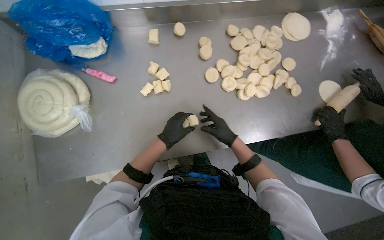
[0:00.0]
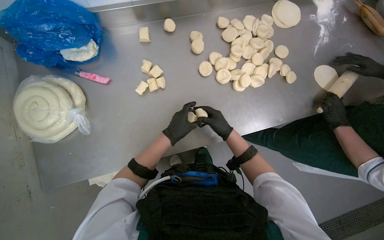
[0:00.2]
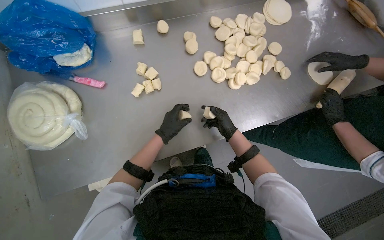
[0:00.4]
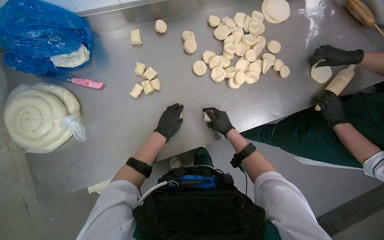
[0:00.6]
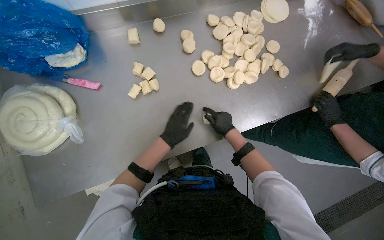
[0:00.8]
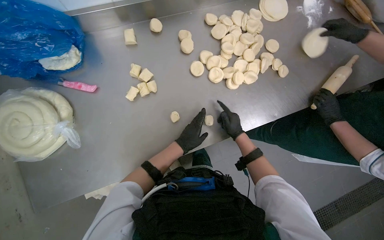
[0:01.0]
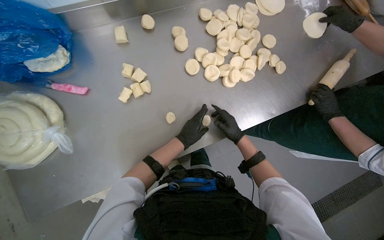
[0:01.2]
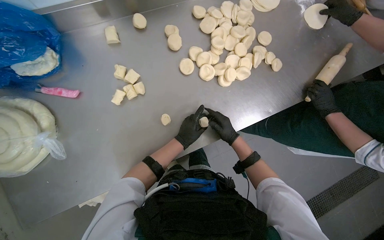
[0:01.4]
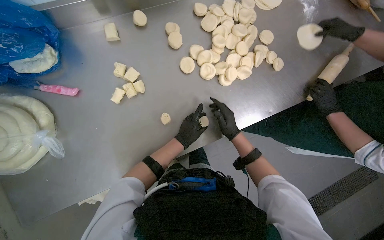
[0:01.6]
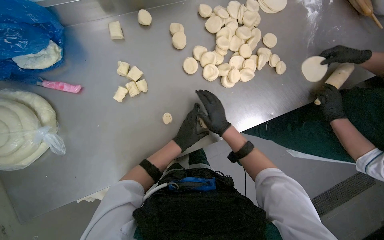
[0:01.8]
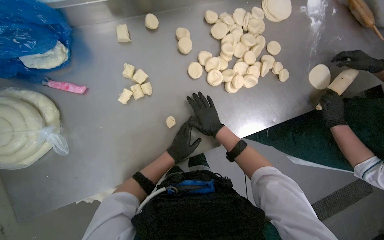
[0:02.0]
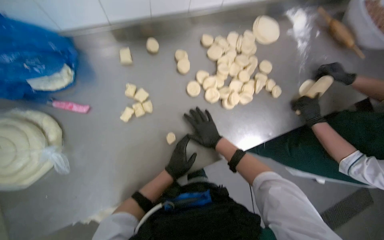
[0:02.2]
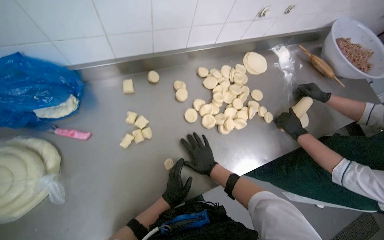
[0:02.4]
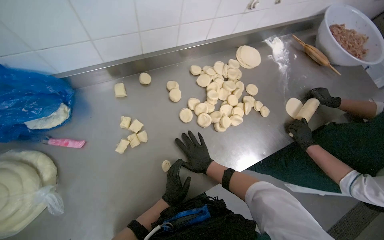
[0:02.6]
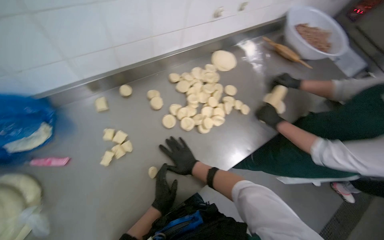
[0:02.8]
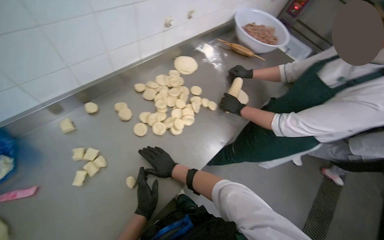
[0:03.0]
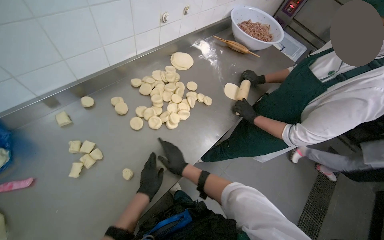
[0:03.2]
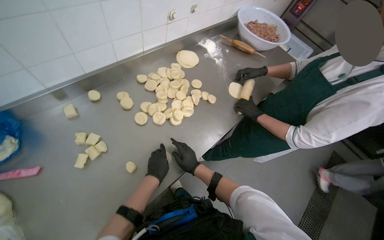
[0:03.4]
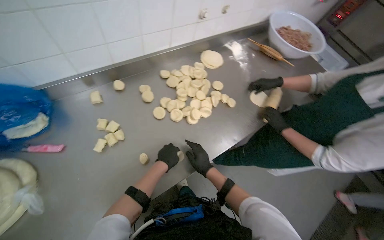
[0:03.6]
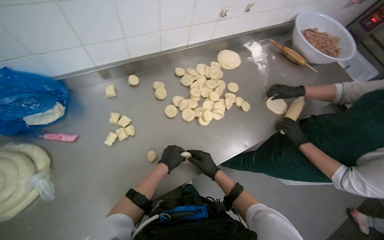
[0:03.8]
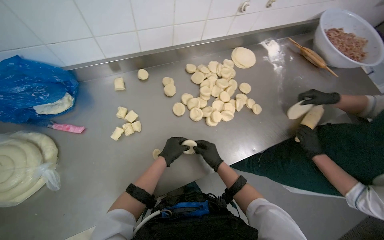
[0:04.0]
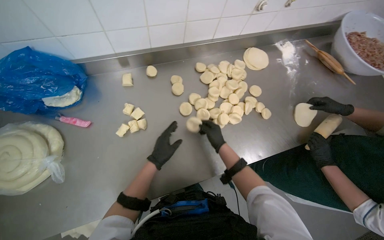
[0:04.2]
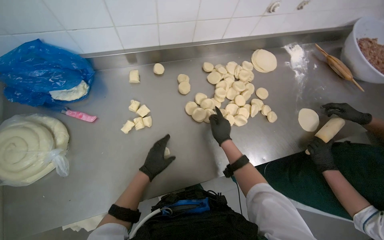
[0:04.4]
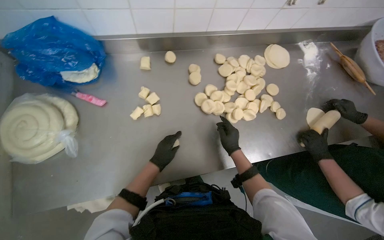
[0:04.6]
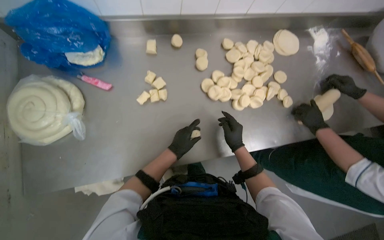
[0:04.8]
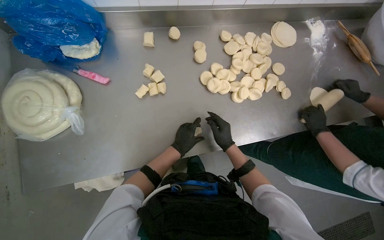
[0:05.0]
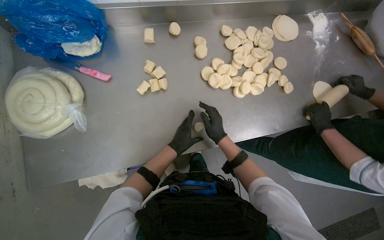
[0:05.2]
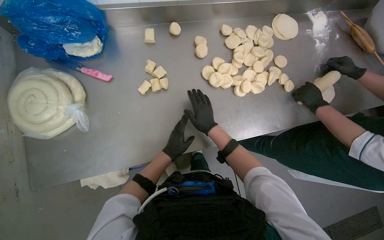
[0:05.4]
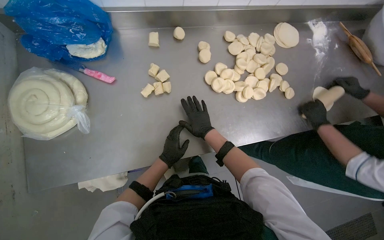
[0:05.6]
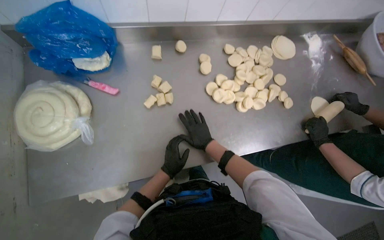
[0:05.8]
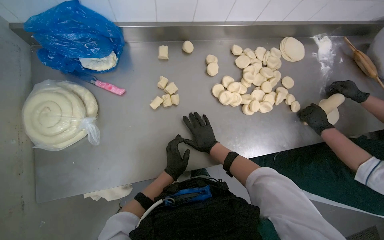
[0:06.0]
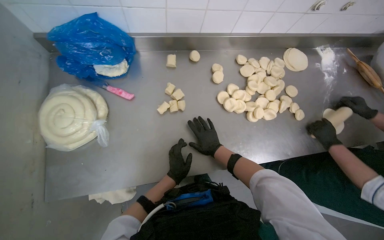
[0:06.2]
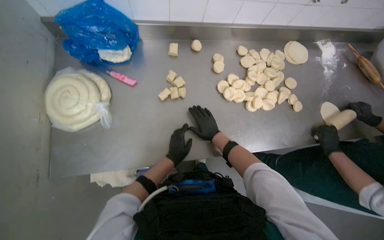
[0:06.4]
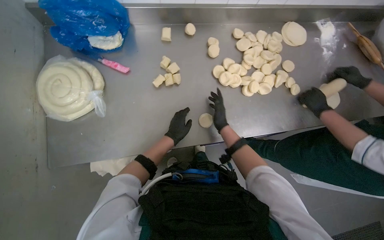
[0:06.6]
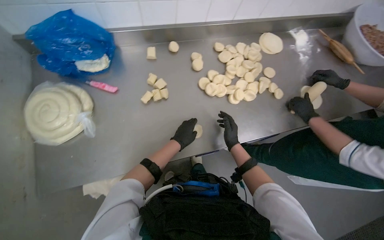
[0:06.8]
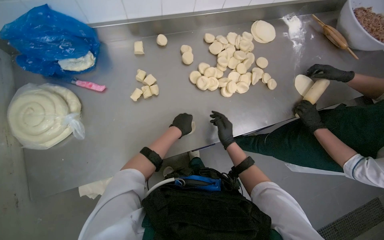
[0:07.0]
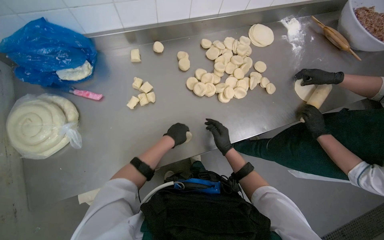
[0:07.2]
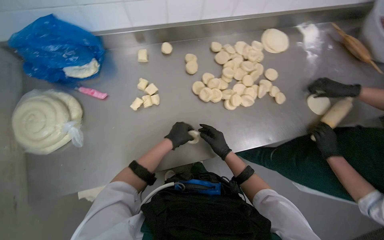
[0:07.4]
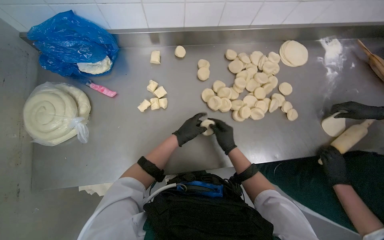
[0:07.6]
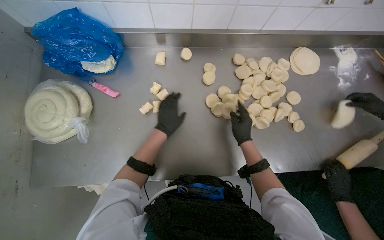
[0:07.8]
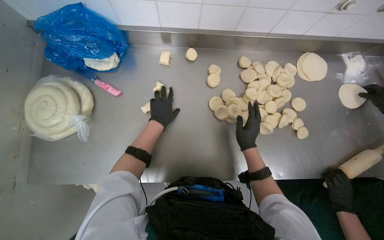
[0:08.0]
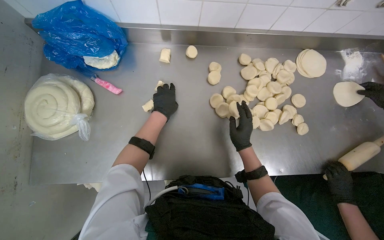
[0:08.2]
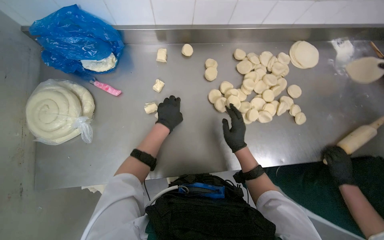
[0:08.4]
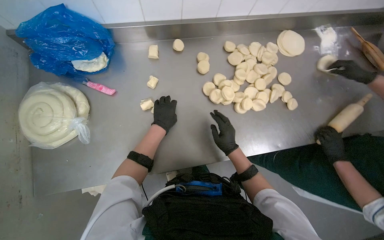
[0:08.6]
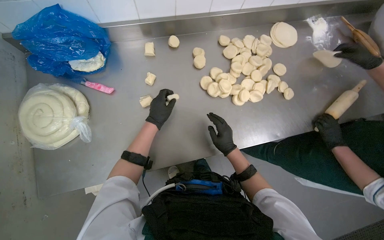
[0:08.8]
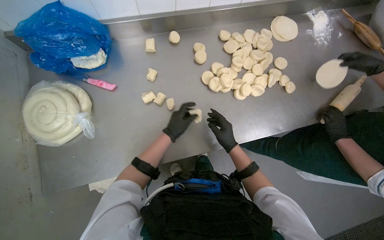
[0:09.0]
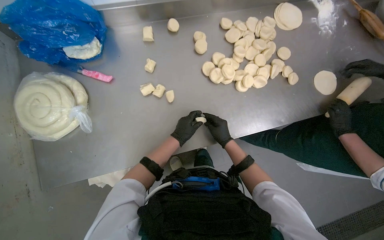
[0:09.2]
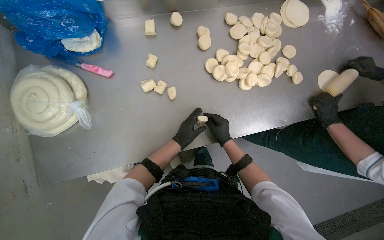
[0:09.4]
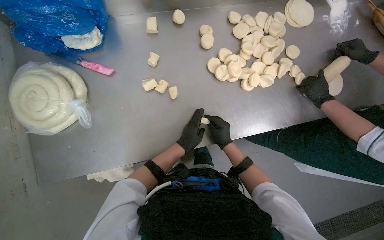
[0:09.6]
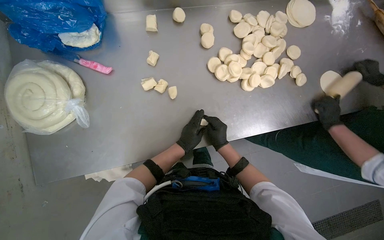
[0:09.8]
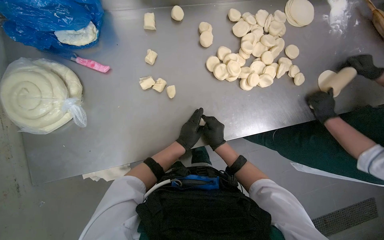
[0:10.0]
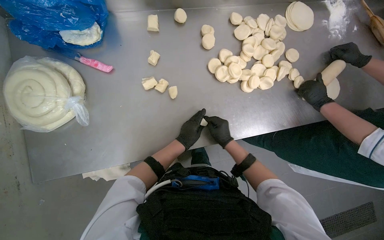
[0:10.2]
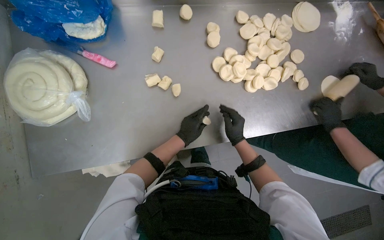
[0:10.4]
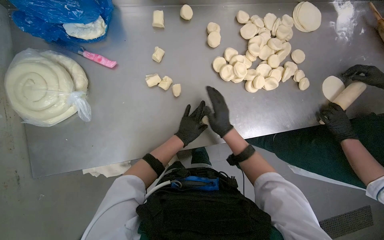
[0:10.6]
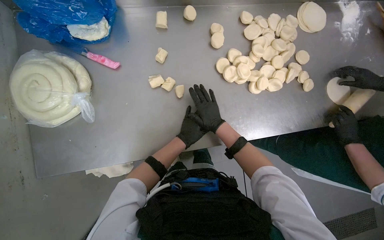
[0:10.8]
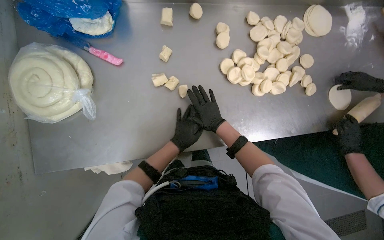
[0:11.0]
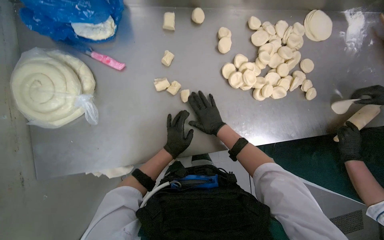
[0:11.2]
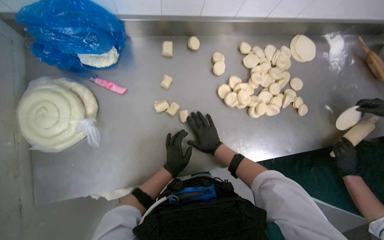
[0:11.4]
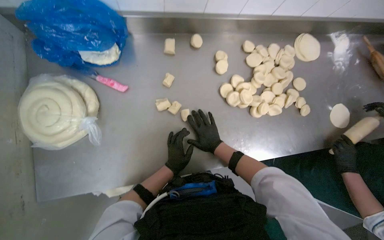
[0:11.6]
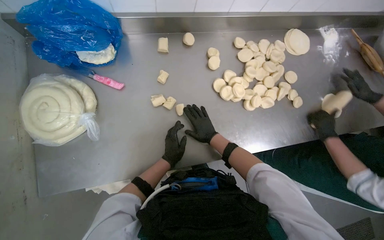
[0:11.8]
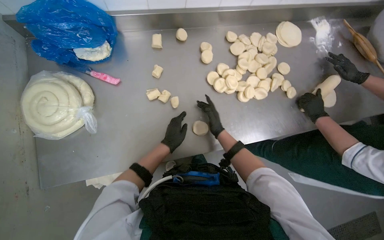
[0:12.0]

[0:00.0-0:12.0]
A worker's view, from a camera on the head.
Job: preparing food.
The whole recording: Shaping dough balls. The worker shapes small pieces of dough into balls on the metal table.
0:00.0 to 0:01.6: The left hand shifts roughly 15 cm to the right and farther from the camera.
0:01.6 to 0:03.0: The head turns to the right by approximately 20 degrees. The wearer looks approximately 20 degrees further upward. The right hand heads to the left, covering about 10 cm.
0:03.0 to 0:04.4: The head rotates roughly 30 degrees to the left. The right hand heads up the picture, covering some 10 cm.
0:06.0 to 0:07.6: The left hand is displaced up the picture by roughly 15 cm; the right hand moves to the right, roughly 15 cm.

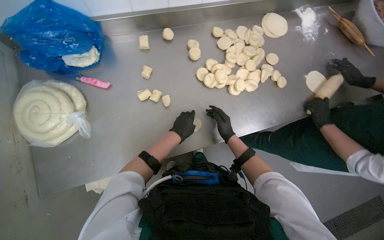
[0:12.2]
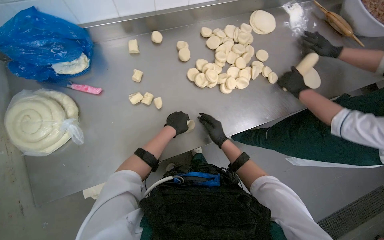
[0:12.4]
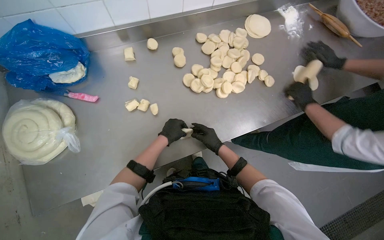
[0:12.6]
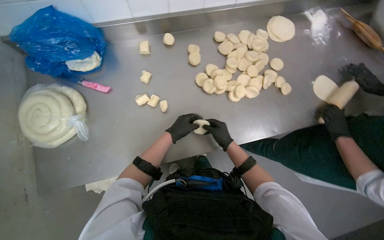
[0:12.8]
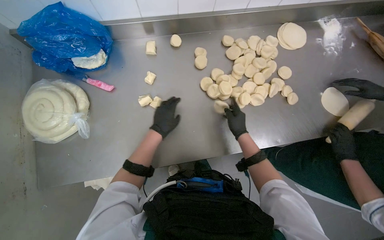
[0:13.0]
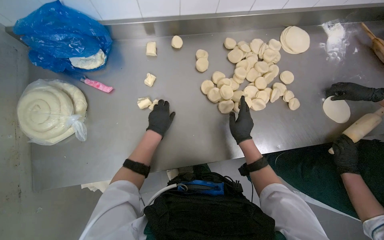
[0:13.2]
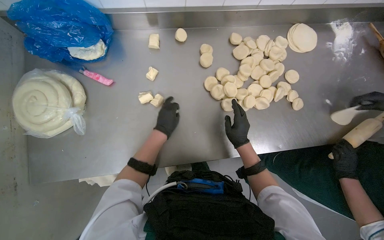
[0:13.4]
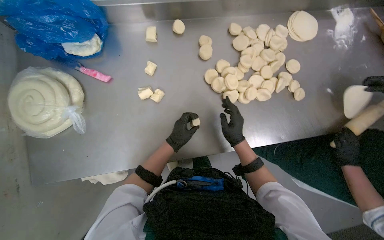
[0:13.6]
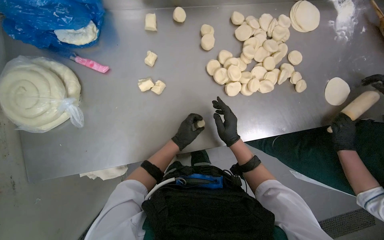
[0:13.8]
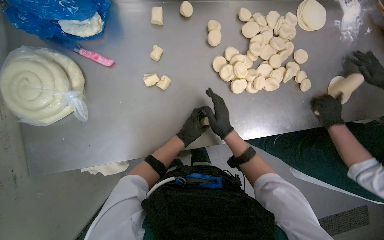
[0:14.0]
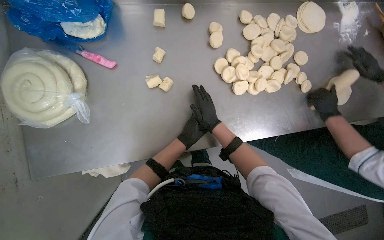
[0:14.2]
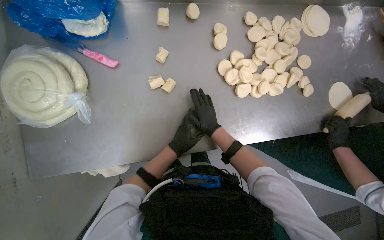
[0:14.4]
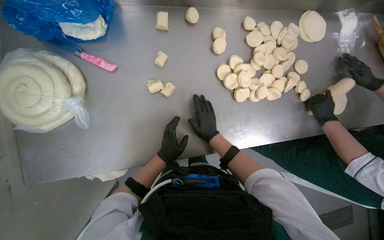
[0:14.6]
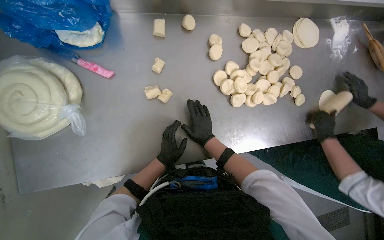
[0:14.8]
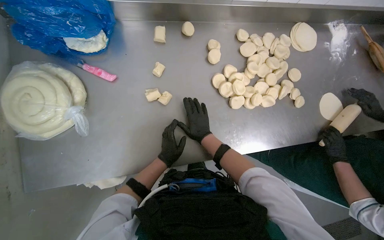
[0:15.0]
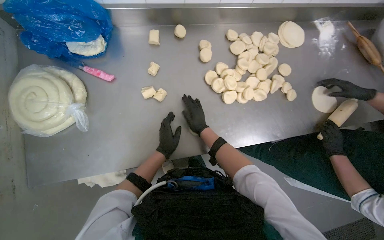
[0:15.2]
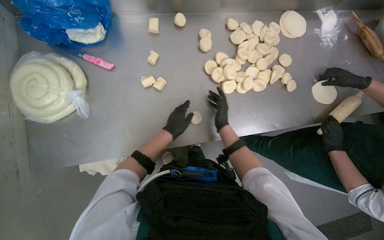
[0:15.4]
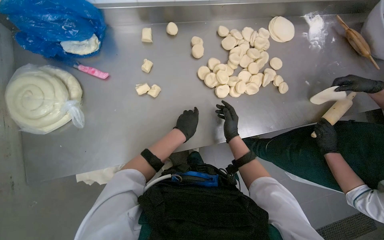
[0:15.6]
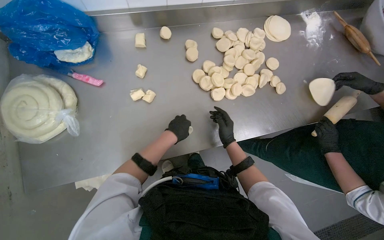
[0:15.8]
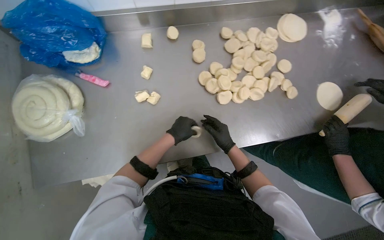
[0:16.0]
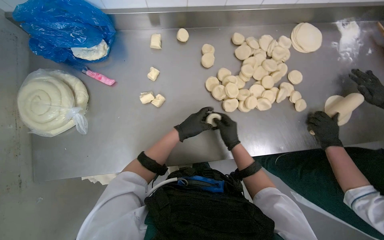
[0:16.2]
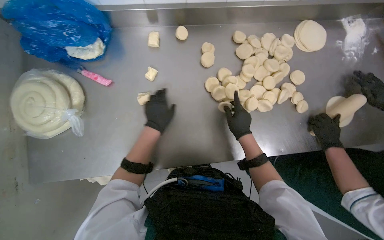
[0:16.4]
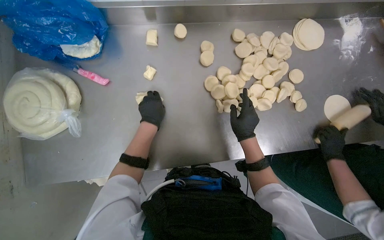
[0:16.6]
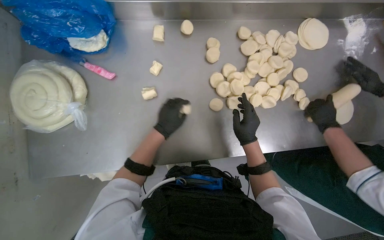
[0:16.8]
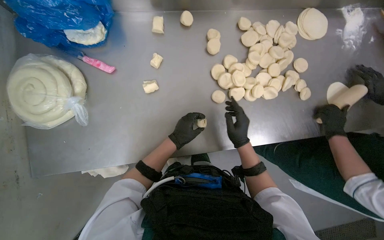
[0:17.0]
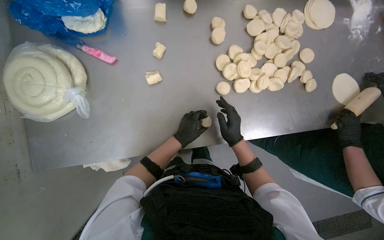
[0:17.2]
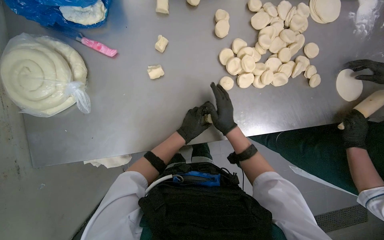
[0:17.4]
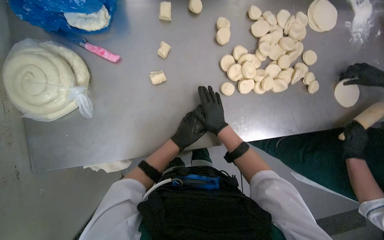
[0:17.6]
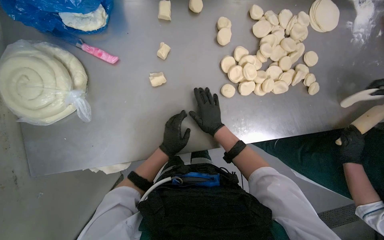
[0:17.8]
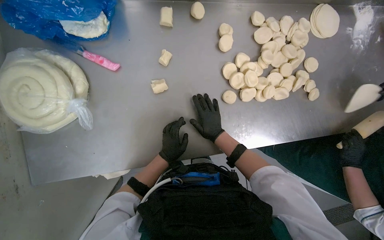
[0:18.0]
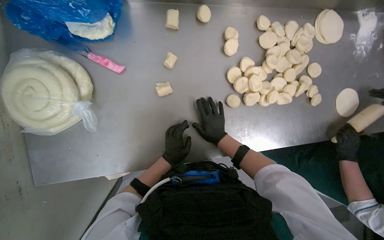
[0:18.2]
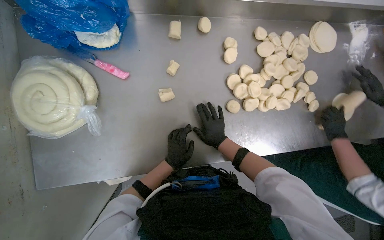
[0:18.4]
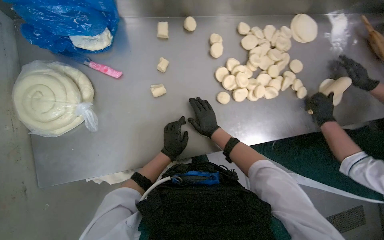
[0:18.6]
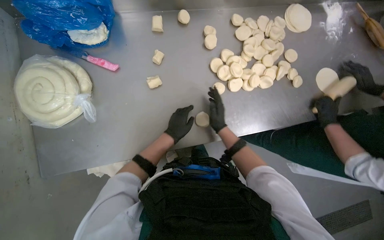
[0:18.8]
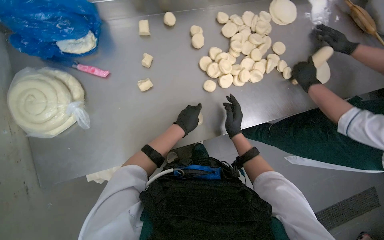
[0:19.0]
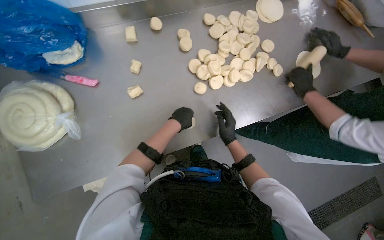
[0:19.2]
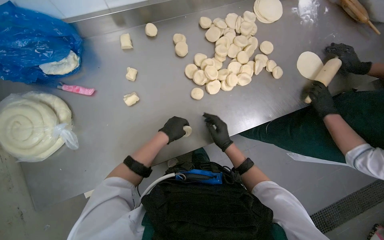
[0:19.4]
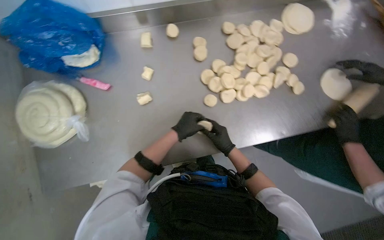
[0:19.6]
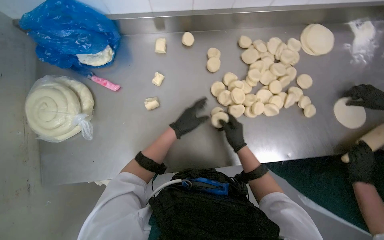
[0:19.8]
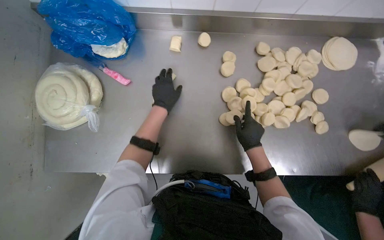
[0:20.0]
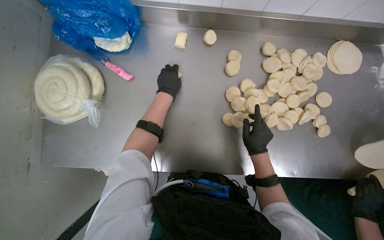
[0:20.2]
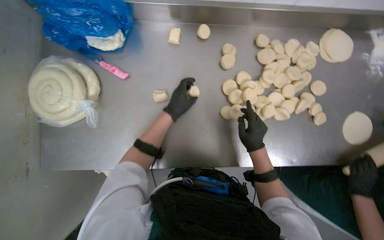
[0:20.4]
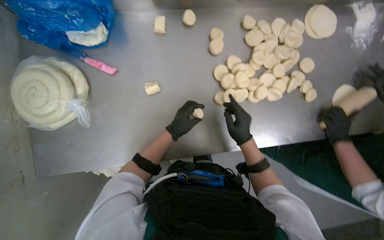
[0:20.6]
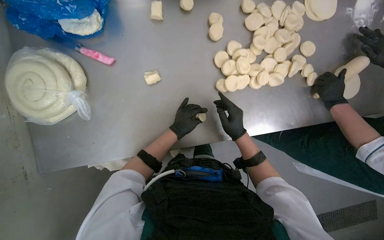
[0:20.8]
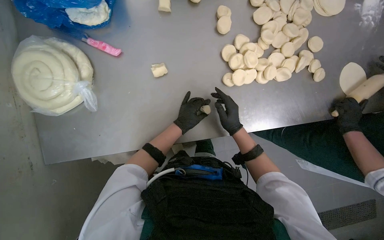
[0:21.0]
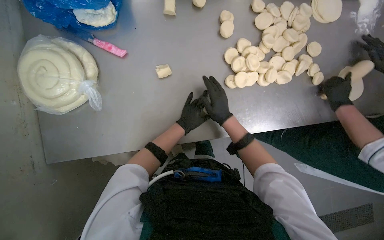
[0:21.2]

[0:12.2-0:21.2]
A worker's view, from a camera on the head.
Job: preparing food.
The whole recording: Shaping dough balls. The worker shapes small pieces of dough into balls on the metal table.
0:13.8 to 0:15.2: The right hand shifts approximately 10 cm to the left.
0:15.2 to 0:16.6: The right hand shifts roughly 15 cm to the right. The left hand goes some 15 cm up the picture.
0:16.6 to 0:18.2: The left hand heads down the picture, covering approximately 15 cm. The right hand heads to the left, covering about 15 cm.
0:18.2 to 0:19.8: The left hand travels up the picture by about 15 cm, while the right hand goes approximately 15 cm to the right.
0:19.8 to 0:21.2: The left hand reaches roughly 10 cm up the picture, then returns. The right hand is displaced to the left by about 15 cm.
